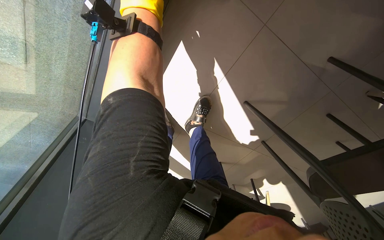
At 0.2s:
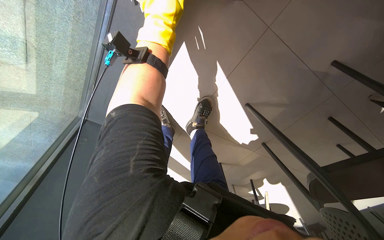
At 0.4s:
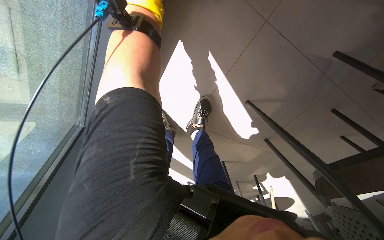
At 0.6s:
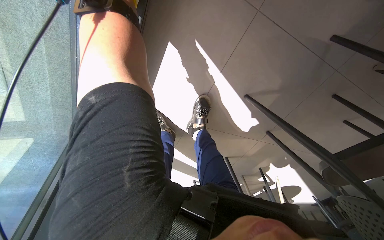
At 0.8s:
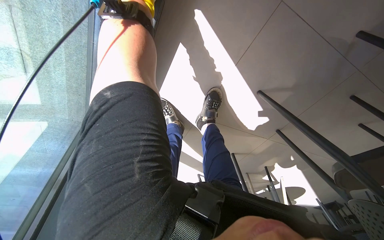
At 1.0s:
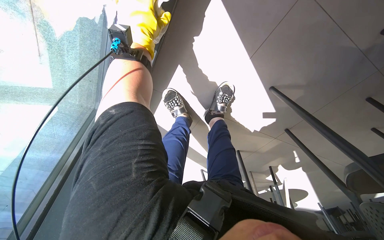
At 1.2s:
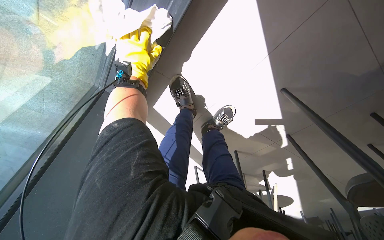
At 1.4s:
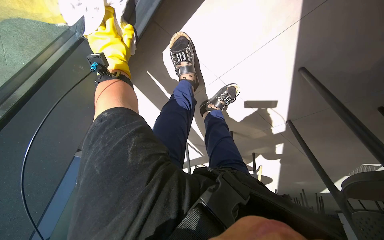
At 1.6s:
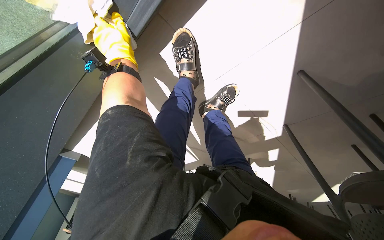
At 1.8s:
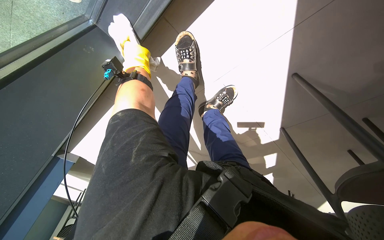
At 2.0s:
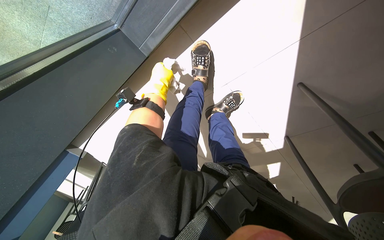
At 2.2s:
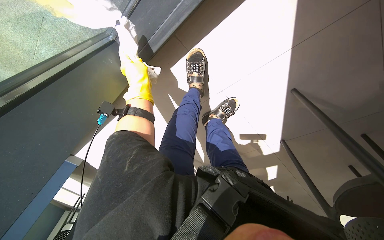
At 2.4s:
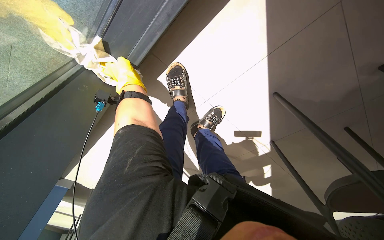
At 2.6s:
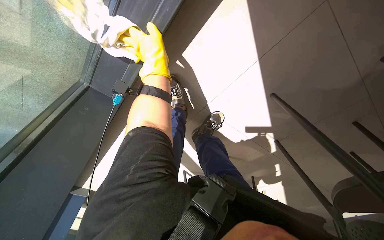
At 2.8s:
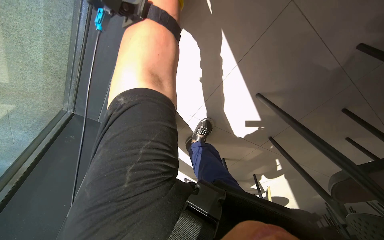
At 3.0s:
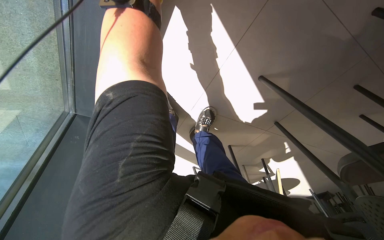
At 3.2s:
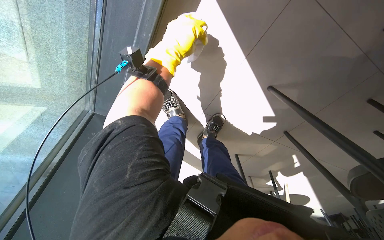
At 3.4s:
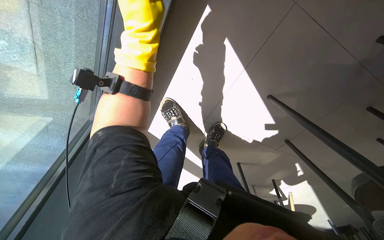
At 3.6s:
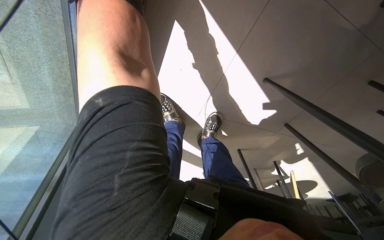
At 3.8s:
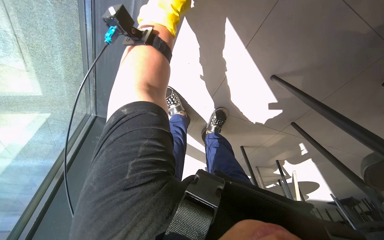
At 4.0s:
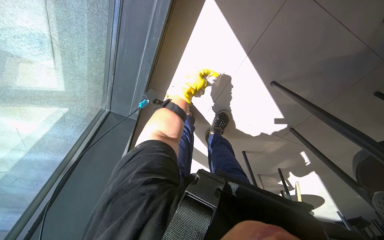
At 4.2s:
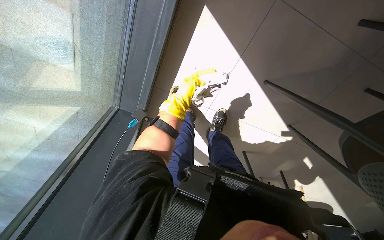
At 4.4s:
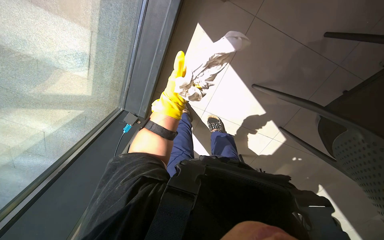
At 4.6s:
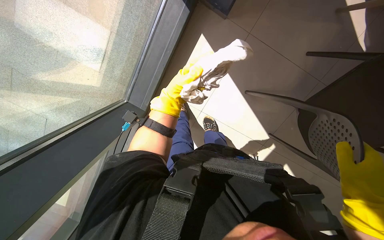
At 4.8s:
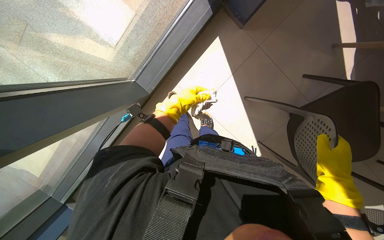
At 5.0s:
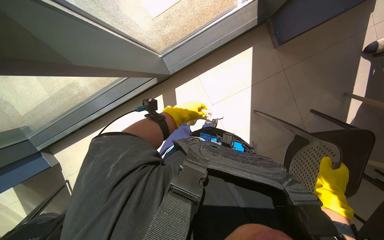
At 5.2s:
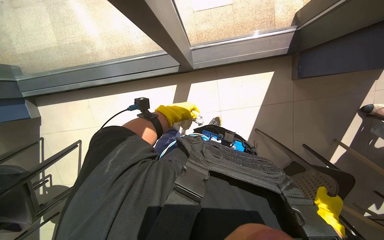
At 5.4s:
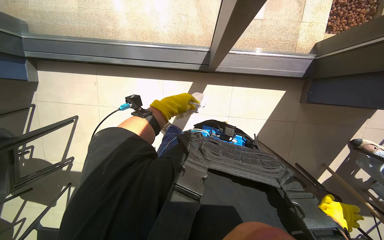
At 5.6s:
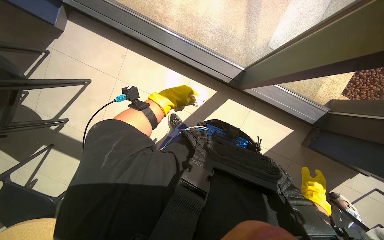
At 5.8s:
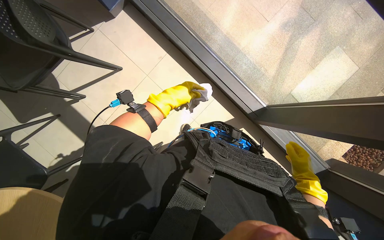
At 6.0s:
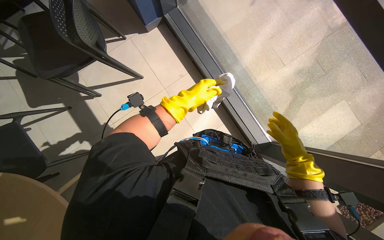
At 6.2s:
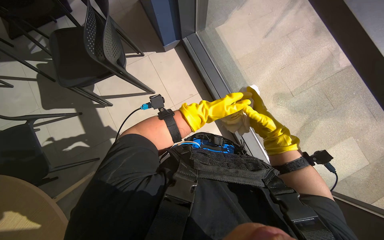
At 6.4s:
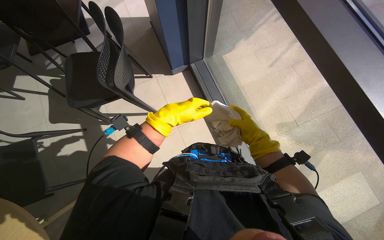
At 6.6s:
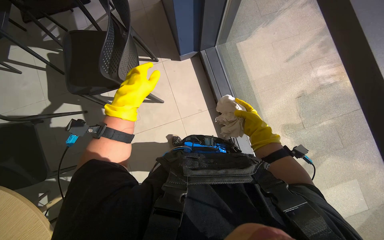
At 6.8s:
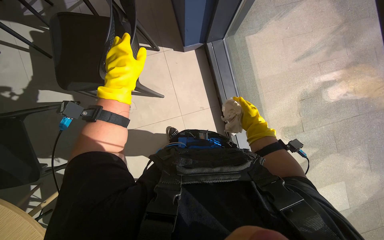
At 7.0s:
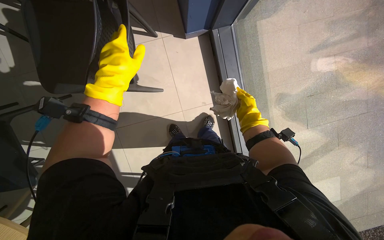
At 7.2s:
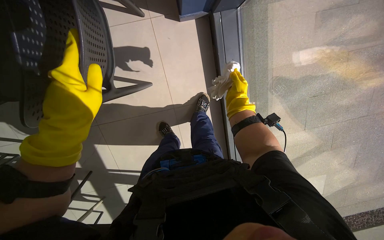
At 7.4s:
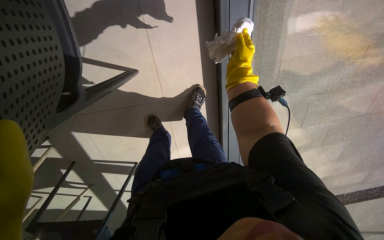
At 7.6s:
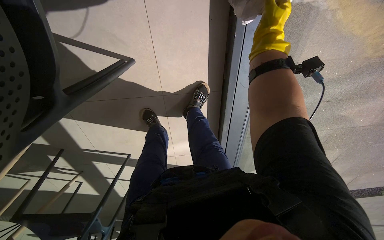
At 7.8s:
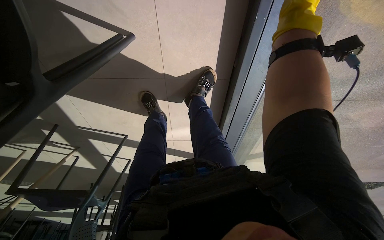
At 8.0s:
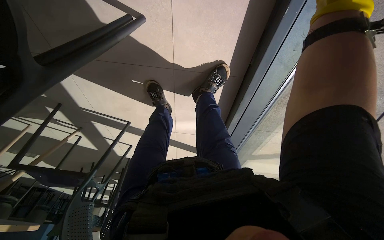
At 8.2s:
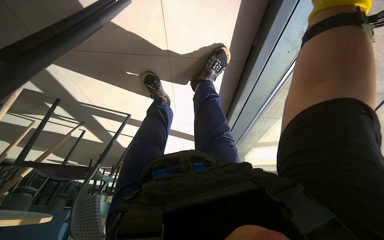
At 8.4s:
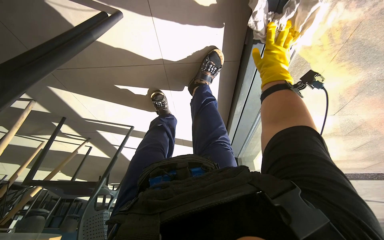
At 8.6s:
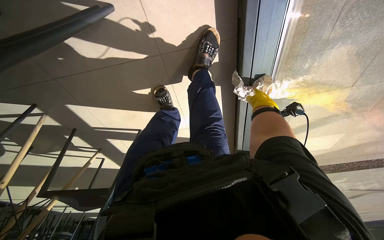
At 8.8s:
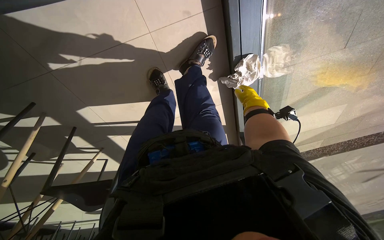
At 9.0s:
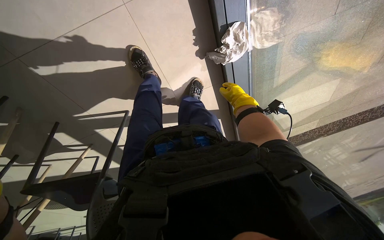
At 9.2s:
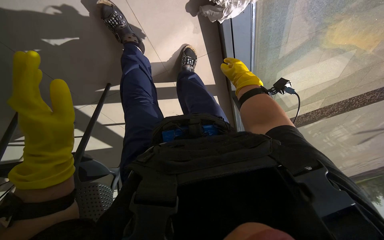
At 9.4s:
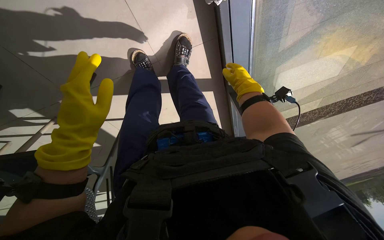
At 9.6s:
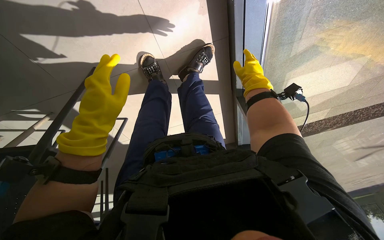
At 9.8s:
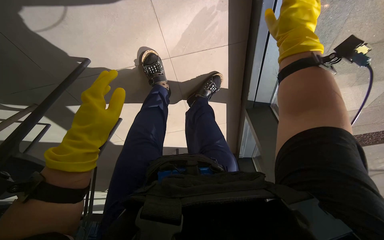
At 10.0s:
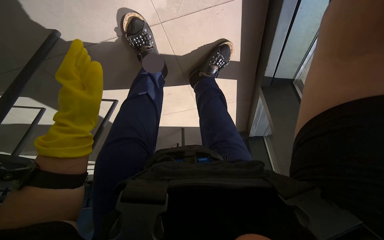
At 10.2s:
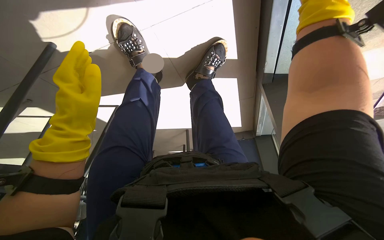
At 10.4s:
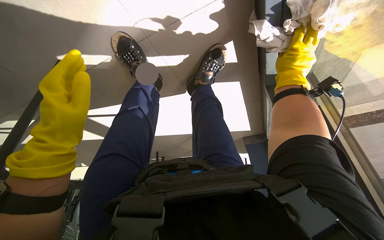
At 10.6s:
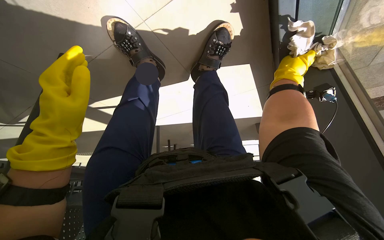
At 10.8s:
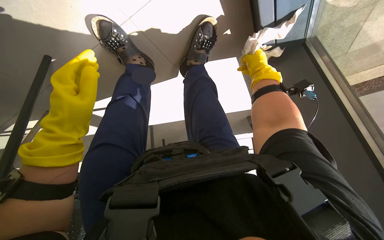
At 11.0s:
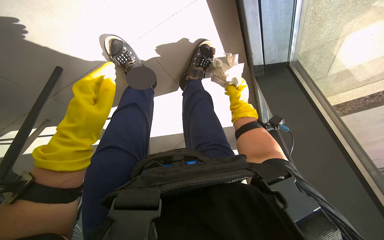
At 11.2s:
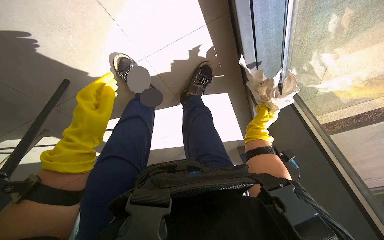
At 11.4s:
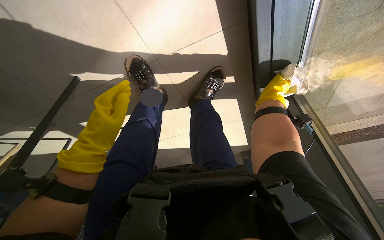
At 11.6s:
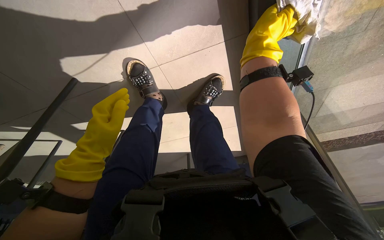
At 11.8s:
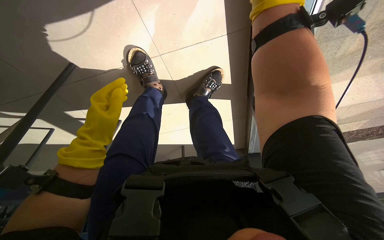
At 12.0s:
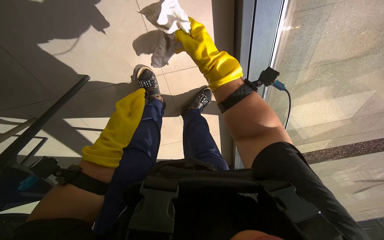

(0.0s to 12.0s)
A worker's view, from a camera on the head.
Job: wiping surfaces.
The whole recording: Cleaning various surfaces. The worker prepares a cloth and cleans multiple surfaces including a picture, plant, wall, window, table, and chair.
0.0s - 1.6s: The wearer looks about 20 degrees further downward. The left hand shifts approximately 40 cm farther from the camera, down the picture and to the left.
1.6s - 3.0s: The left hand goes about 30 cm to the right, nearer to the camera and up the picture.
3.0s - 4.4s: The left hand goes approximately 25 cm down the picture.
4.4s - 6.0s: The head travels roughly 90 cm. The camera is aimed roughly 25 degrees further to the right. The view tips upward by approximately 20 degrees. The scene rotates clockwise by about 120 degrees.
6.0s - 7.6s: The camera travels approximately 1 m. The view tips downward by approximately 35 degrees. The scene turns roughly 30 degrees clockwise in the picture.
7.6s - 9.0s: The view tips downward by some 15 degrees. The right hand heads farther from the camera and down the picture, covering roughly 60 cm.
9.0s - 10.4s: The camera is carried about 50 cm.
10.4s - 12.0s: The right hand shifts some 25 cm to the left, and goes nearer to the camera and returns, roughly 25 cm each way.

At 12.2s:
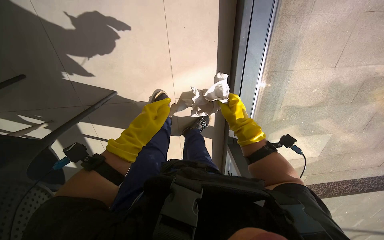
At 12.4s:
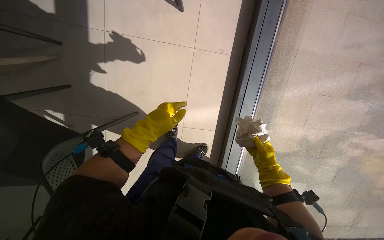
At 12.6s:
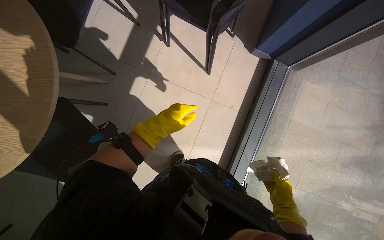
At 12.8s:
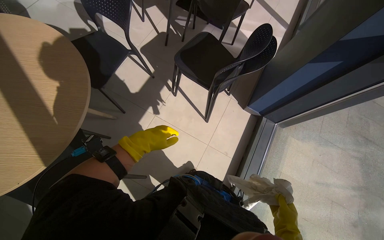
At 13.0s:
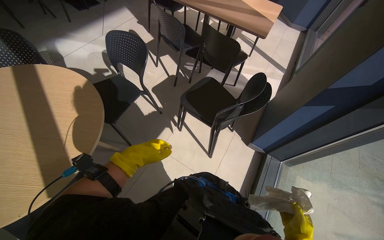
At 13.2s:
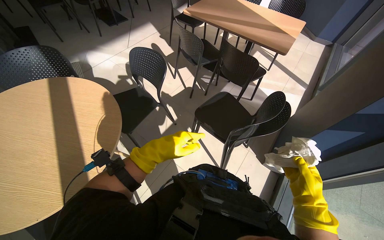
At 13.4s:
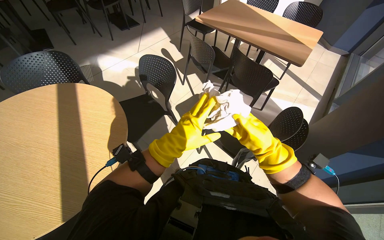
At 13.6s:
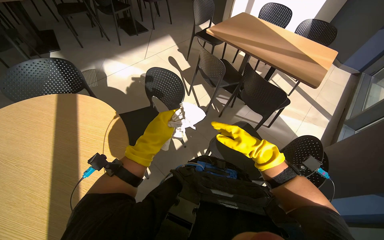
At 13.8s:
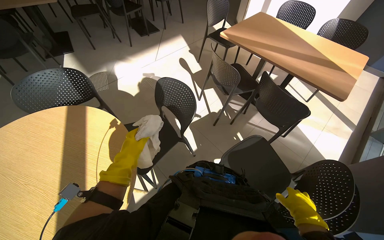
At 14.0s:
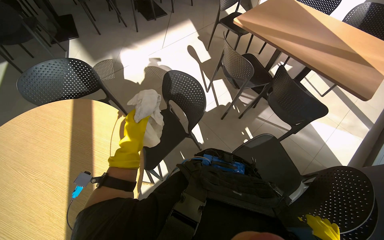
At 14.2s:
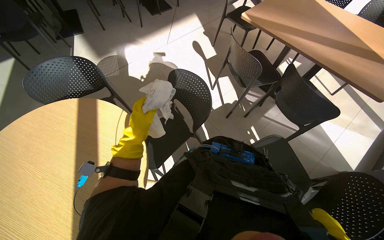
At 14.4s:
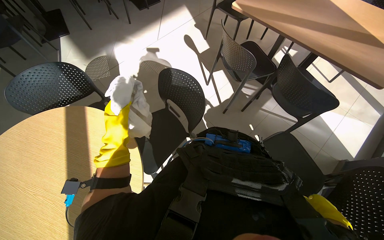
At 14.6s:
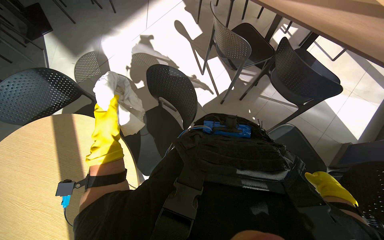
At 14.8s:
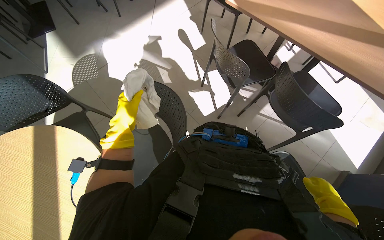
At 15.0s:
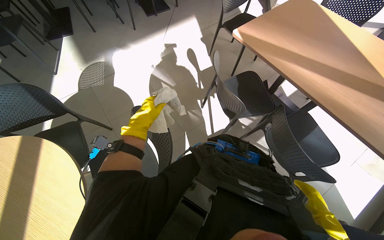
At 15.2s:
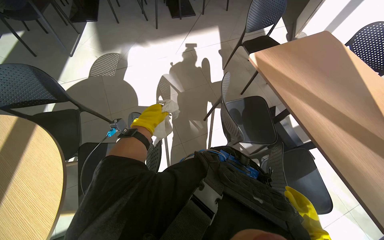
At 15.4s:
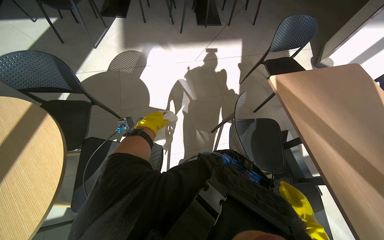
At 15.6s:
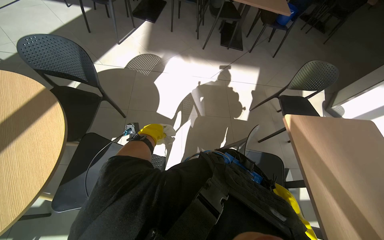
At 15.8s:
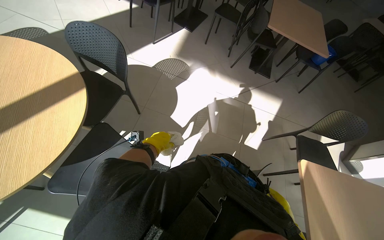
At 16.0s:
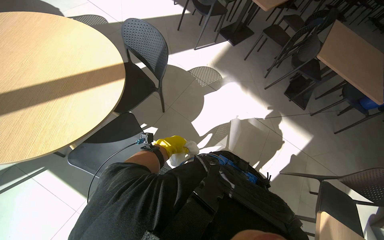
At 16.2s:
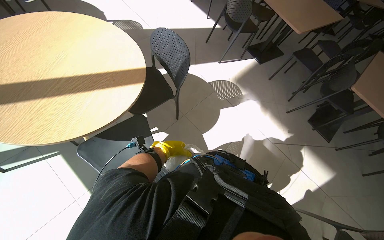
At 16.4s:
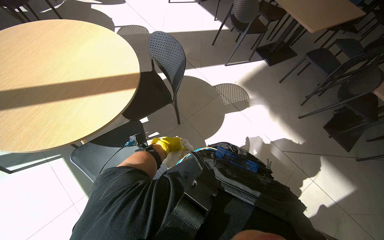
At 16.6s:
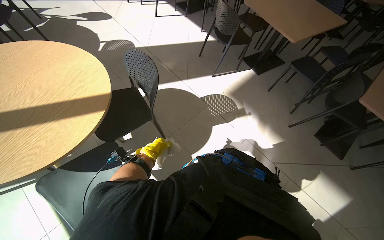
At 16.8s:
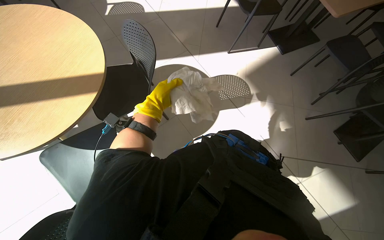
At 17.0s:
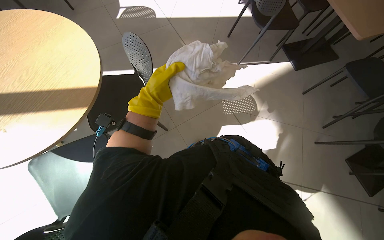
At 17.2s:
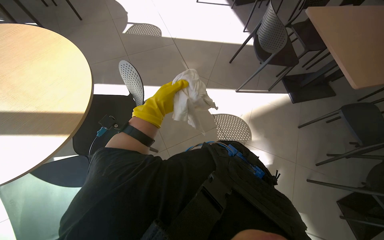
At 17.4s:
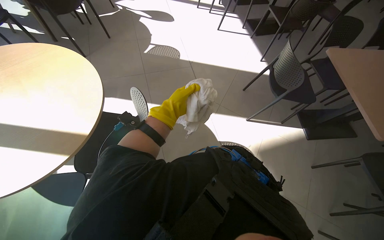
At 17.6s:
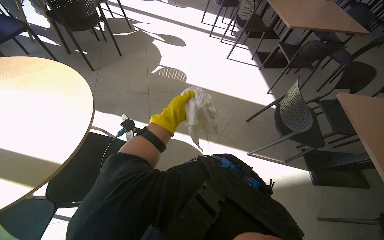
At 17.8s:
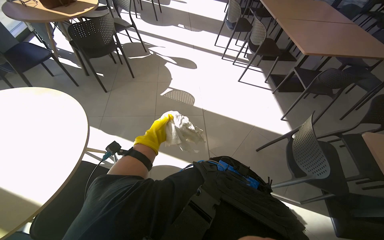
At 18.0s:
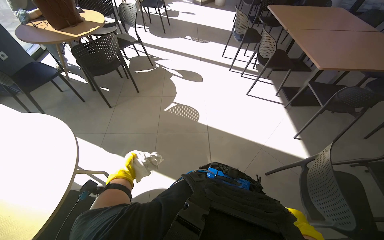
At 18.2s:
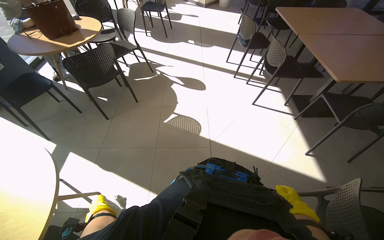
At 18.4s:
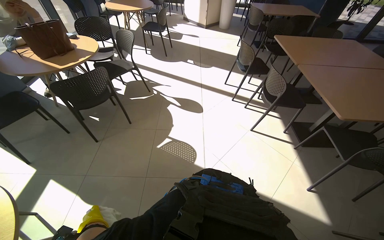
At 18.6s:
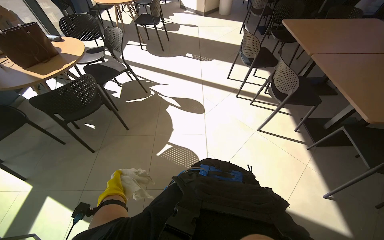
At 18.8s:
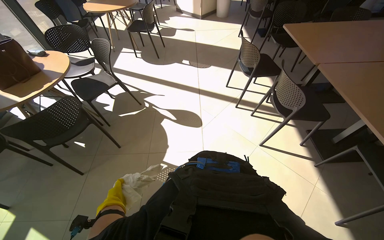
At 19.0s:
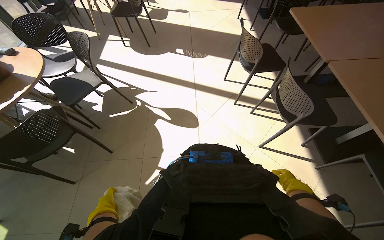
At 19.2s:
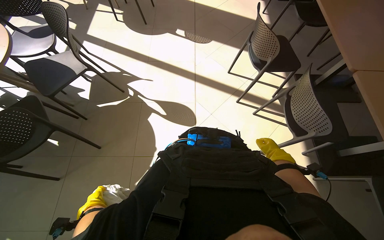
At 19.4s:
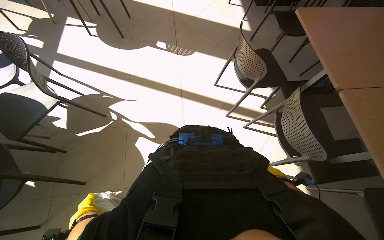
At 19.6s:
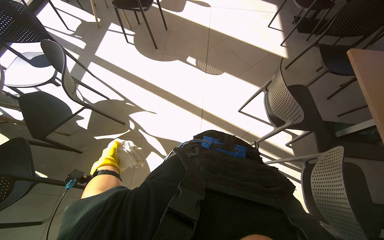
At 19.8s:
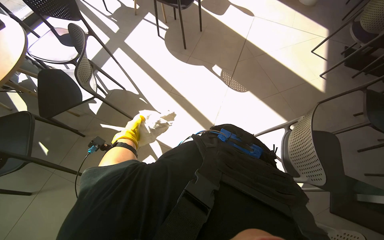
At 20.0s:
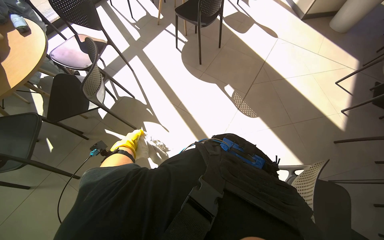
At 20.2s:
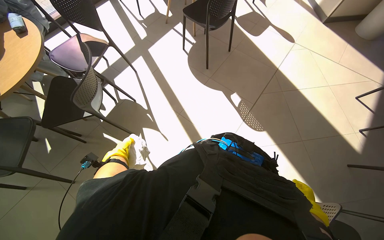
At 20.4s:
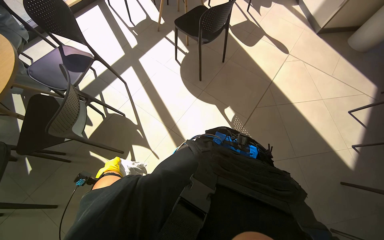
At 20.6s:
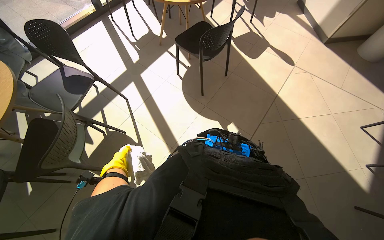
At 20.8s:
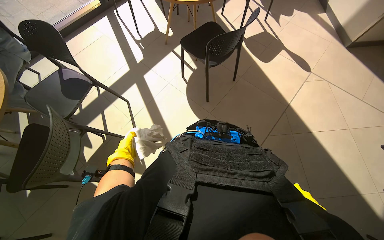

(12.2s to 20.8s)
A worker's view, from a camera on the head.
Job: wiping surfaces.
The whole recording: Cleaning various surfaces. The worker prepares a cloth and cleans multiple surfaces including a picture, plant, wall, window, table, and chair.
12.2s - 13.6s: The camera is carried roughly 50 cm. The wearer looks approximately 55 degrees further upward. The scene rotates clockwise by about 30 degrees.
13.6s - 15.0s: The wearer moves about 60 cm.
15.0s - 16.6s: The camera is carried about 60 cm. The wearer's head swings approximately 80 degrees to the left. The view tilts roughly 20 degrees upward.
16.6s - 18.0s: The camera travels approximately 1 m. The wearer's head swings some 40 degrees to the left. The view tilts about 10 degrees upward.
18.0s - 19.4s: The camera is carried some 1.5 m. The wearer looks about 15 degrees further downward.
19.4s - 20.8s: The camera is carried roughly 1 m. The wearer looks about 45 degrees further to the left.
